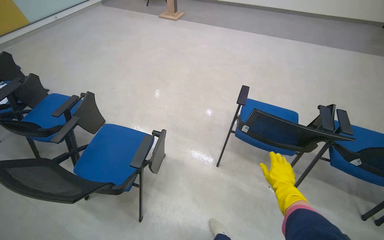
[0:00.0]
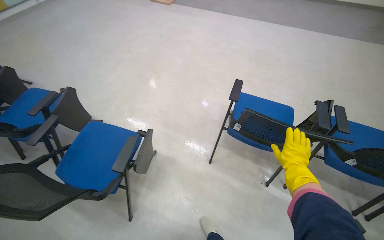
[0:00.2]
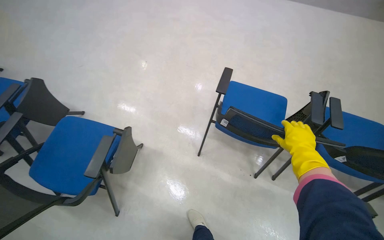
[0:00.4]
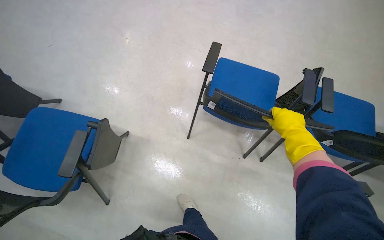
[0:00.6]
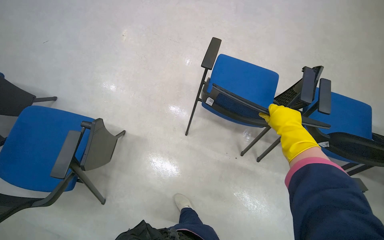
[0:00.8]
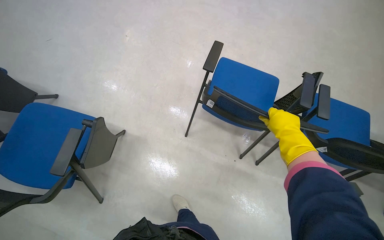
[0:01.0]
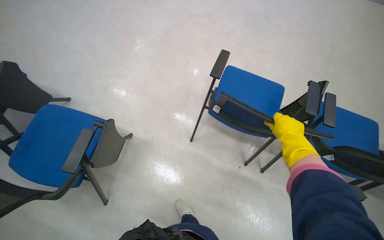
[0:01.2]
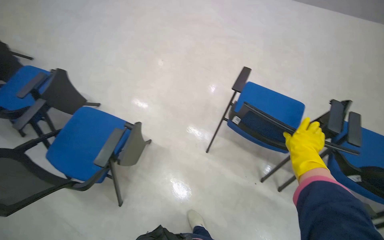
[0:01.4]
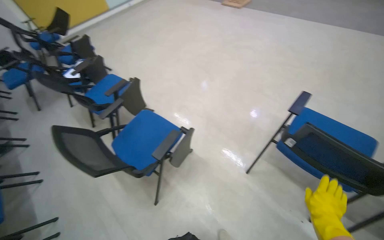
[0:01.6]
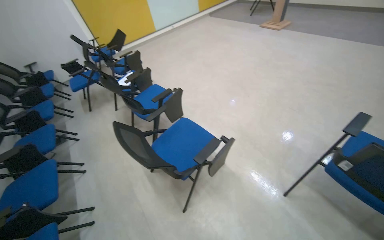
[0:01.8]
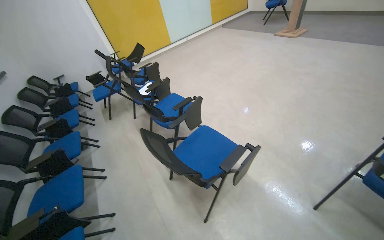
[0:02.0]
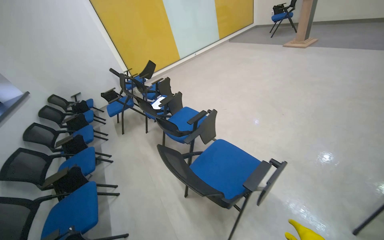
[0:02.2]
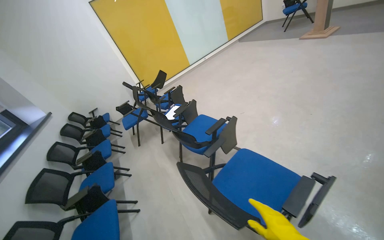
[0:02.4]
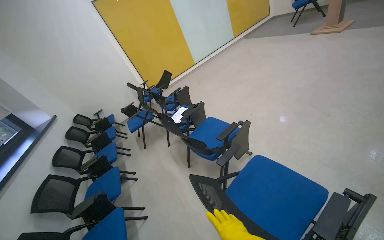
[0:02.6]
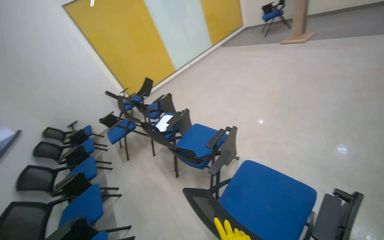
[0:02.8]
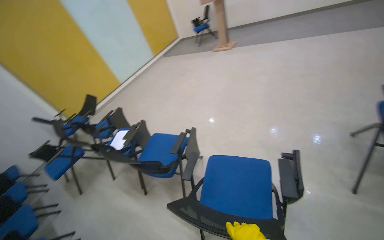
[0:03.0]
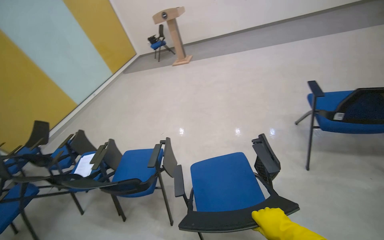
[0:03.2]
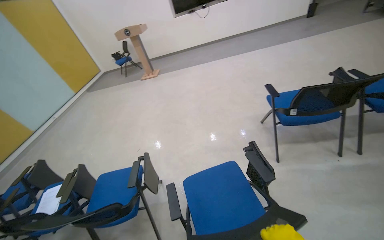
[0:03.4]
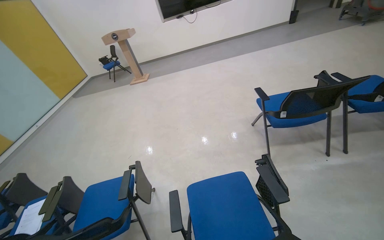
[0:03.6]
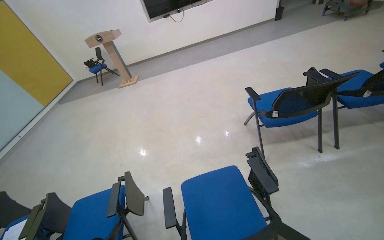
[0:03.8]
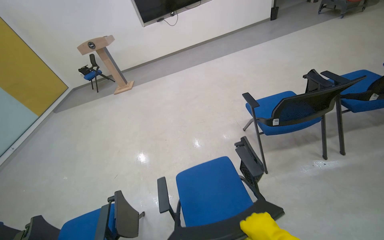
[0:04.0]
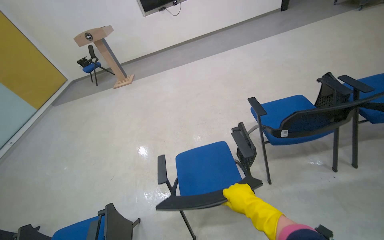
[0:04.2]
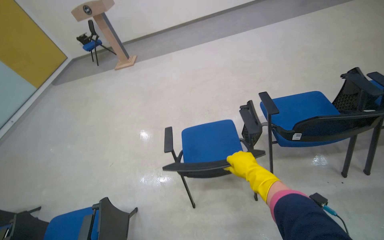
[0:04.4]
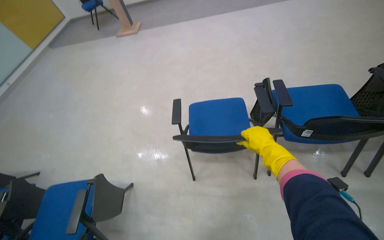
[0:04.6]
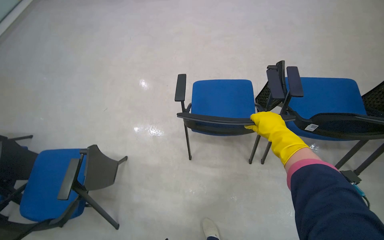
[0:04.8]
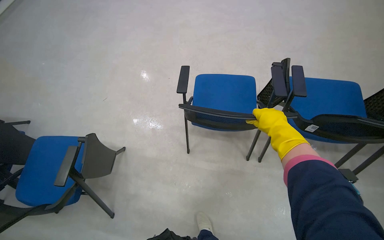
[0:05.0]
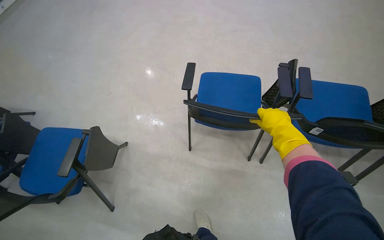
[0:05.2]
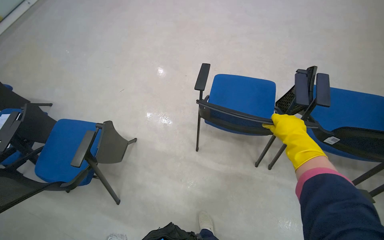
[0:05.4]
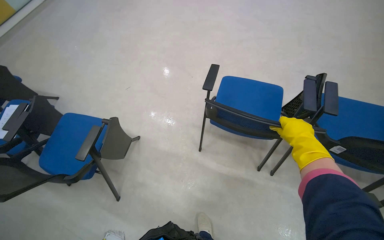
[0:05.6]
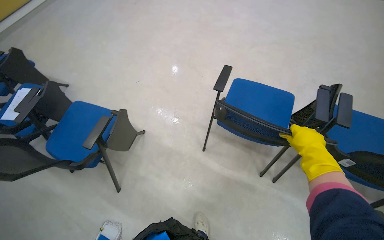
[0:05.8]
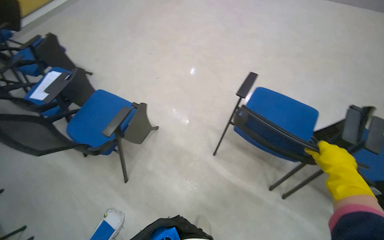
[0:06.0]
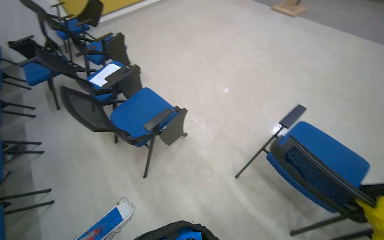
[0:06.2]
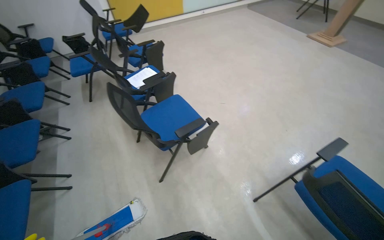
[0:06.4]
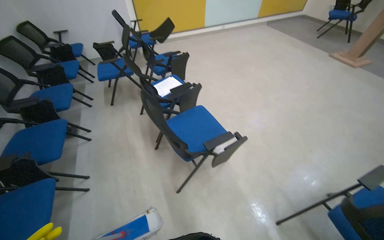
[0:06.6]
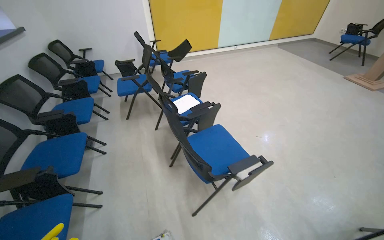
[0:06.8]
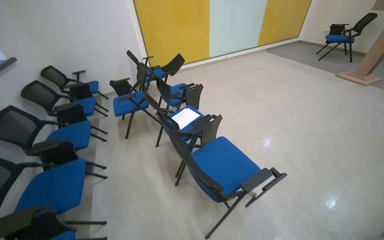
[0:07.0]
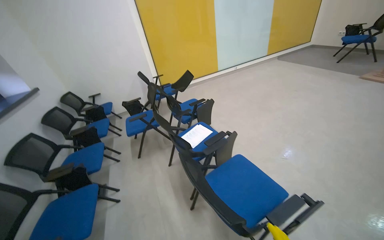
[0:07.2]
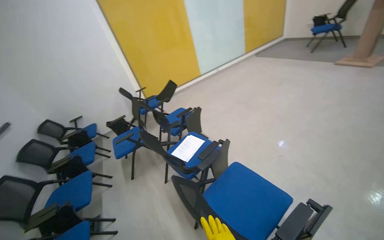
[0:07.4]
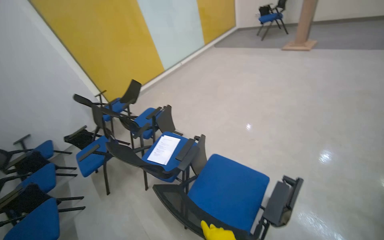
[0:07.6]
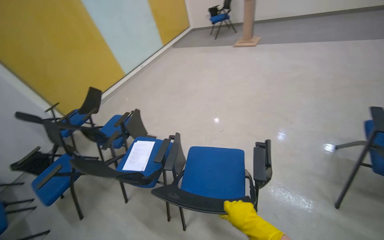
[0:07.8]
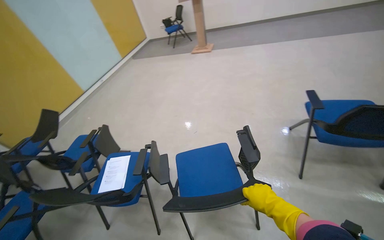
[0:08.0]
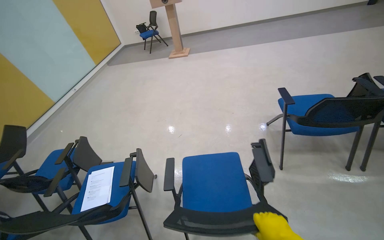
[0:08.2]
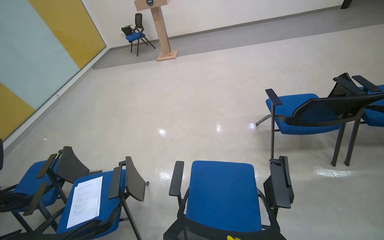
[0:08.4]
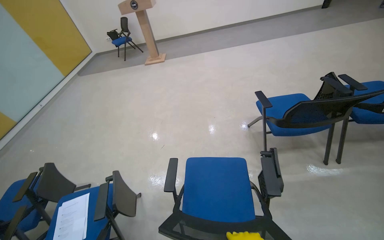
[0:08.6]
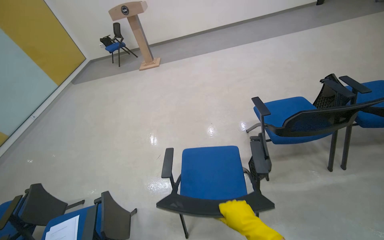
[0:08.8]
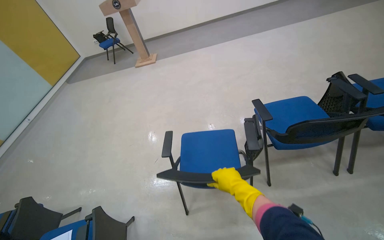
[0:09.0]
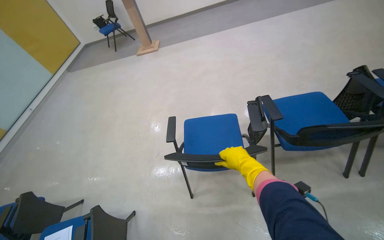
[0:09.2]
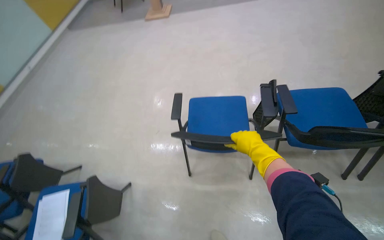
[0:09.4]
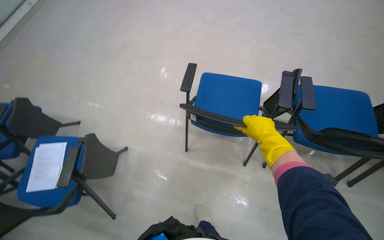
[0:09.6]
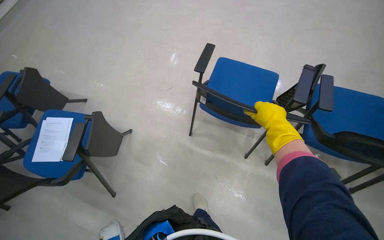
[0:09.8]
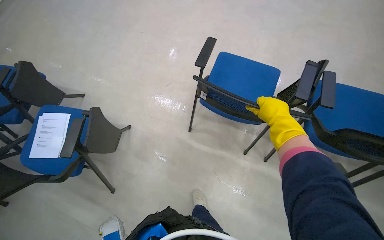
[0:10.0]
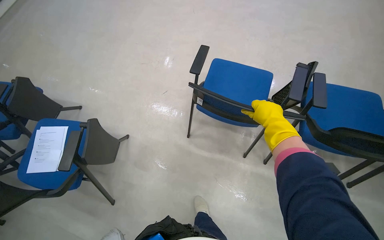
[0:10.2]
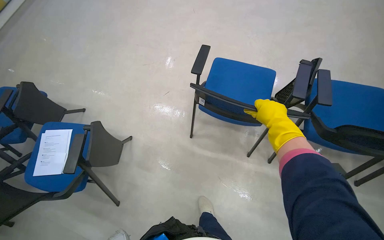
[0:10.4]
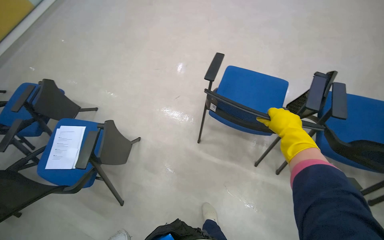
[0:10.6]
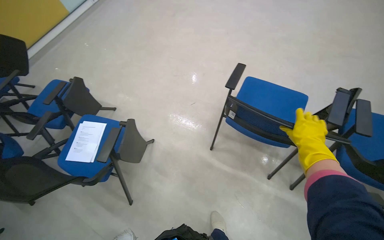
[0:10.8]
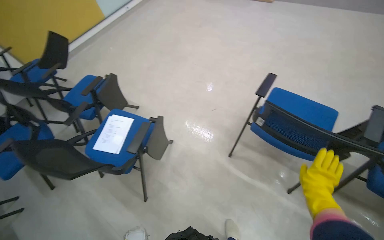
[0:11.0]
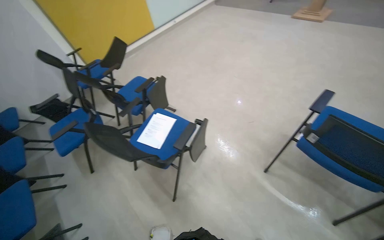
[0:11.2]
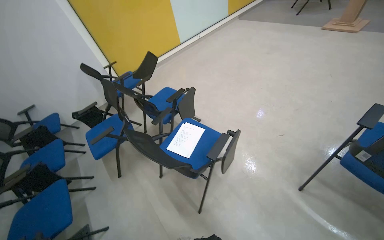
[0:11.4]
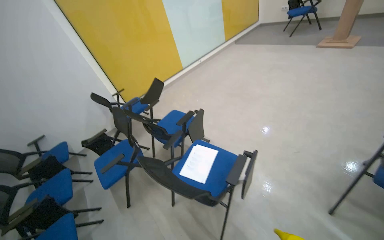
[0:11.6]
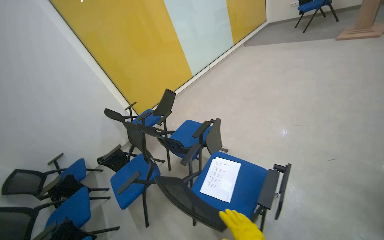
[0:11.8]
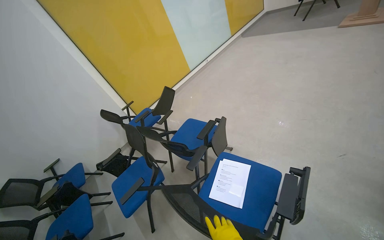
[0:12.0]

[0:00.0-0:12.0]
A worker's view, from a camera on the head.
Job: organizing items.
The whole recording: Moving chairs. The worker moves chairs to clear the floor for cleaning.
0:00.0 to 0:01.6: The head turns to the left by roughly 20 degrees.
0:01.6 to 0:03.0: The wearer moves about 50 cm. The wearer looks approximately 20 degrees further upward.
0:03.0 to 0:04.4: The wearer moves some 40 cm. The wearer's head swings about 30 degrees to the right.
0:04.4 to 0:06.0: The view tips downward by approximately 20 degrees. The scene turns some 40 degrees clockwise in the picture.
0:06.0 to 0:07.6: The head travels roughly 70 cm. The camera pitches upward, by roughly 25 degrees.
0:07.6 to 0:09.0: The head turns to the right by approximately 50 degrees.
0:09.0 to 0:10.4: The wearer looks some 25 degrees further downward.
0:10.4 to 0:12.0: The wearer moves roughly 70 cm. The head rotates roughly 30 degrees to the left. The camera pitches upward, by some 25 degrees.

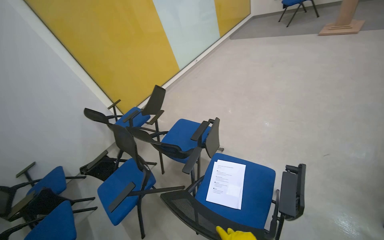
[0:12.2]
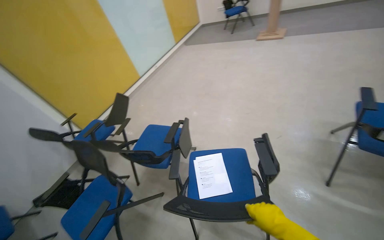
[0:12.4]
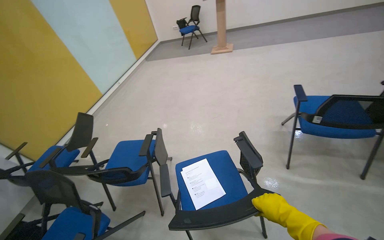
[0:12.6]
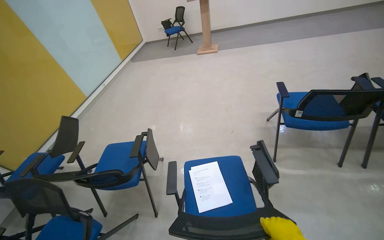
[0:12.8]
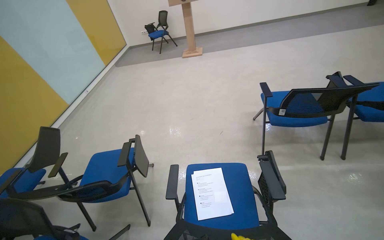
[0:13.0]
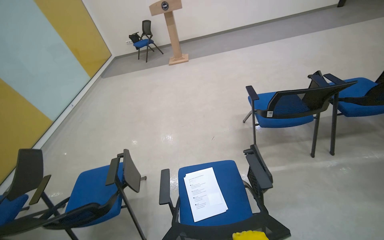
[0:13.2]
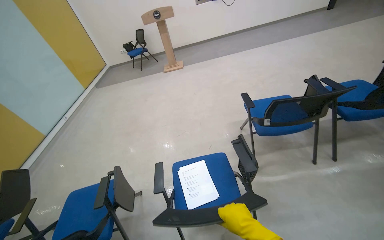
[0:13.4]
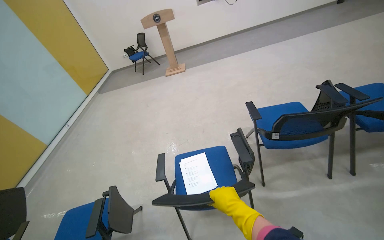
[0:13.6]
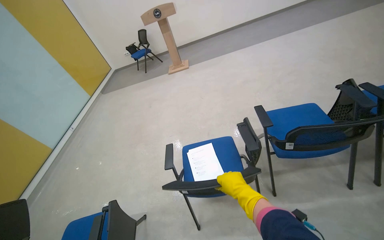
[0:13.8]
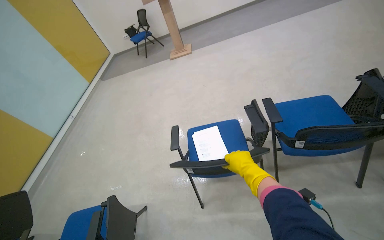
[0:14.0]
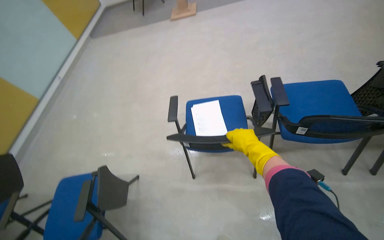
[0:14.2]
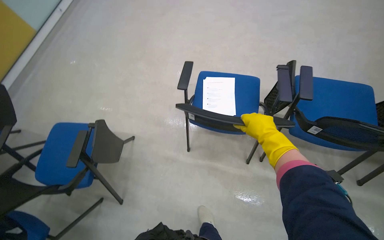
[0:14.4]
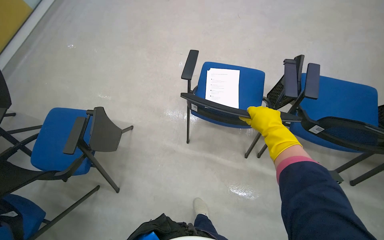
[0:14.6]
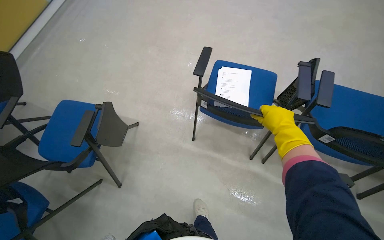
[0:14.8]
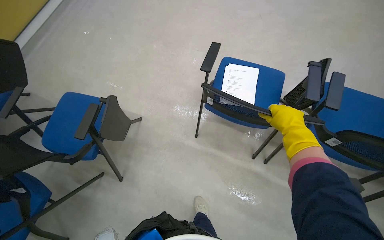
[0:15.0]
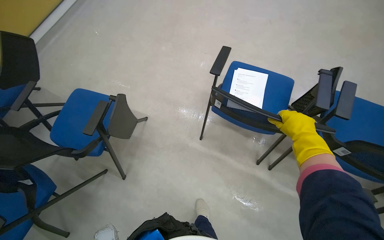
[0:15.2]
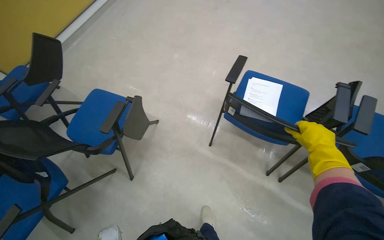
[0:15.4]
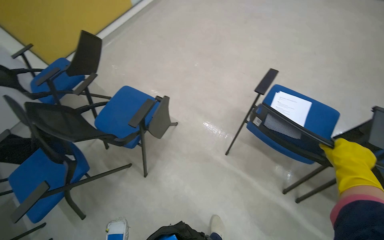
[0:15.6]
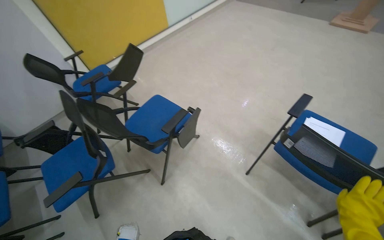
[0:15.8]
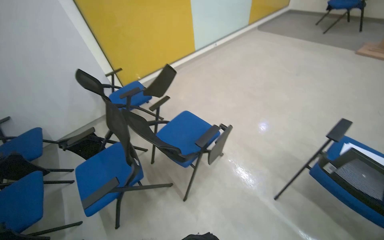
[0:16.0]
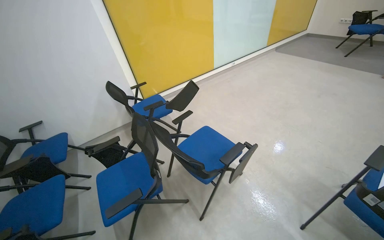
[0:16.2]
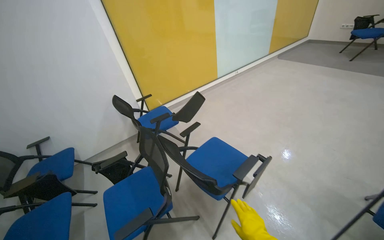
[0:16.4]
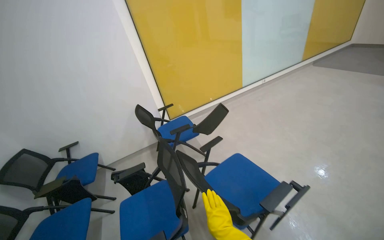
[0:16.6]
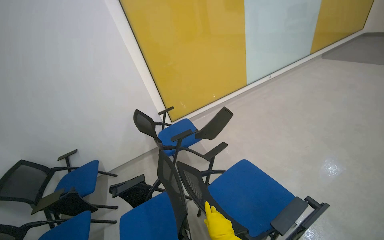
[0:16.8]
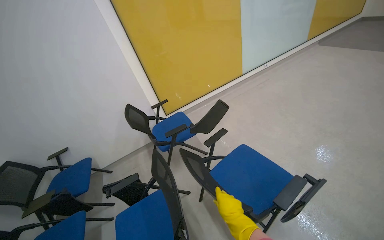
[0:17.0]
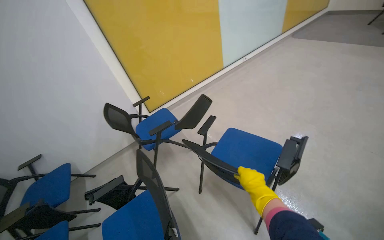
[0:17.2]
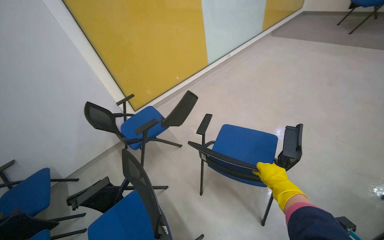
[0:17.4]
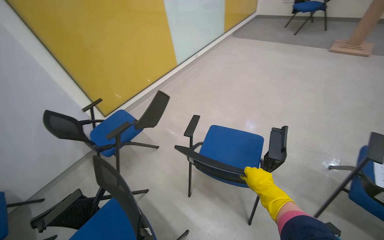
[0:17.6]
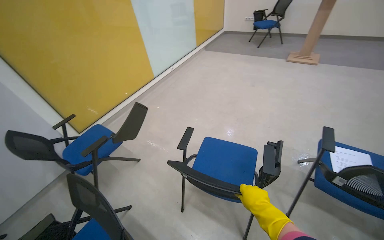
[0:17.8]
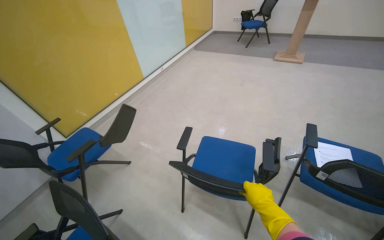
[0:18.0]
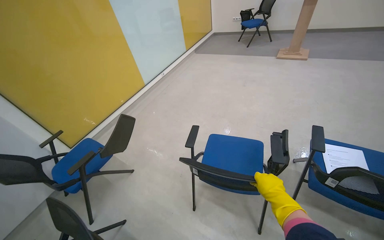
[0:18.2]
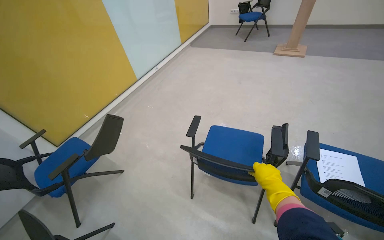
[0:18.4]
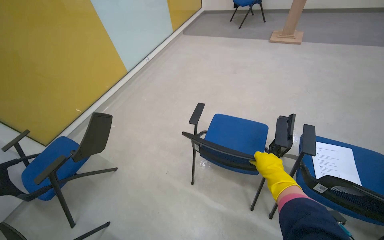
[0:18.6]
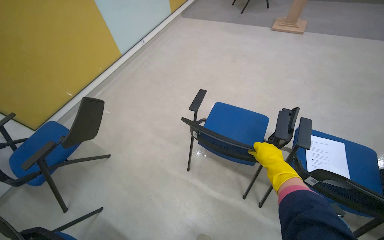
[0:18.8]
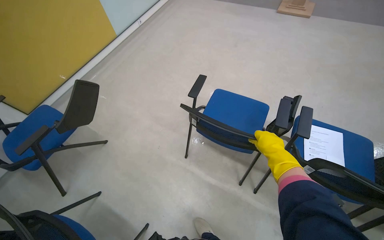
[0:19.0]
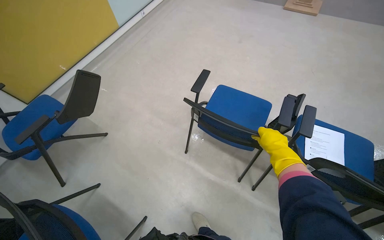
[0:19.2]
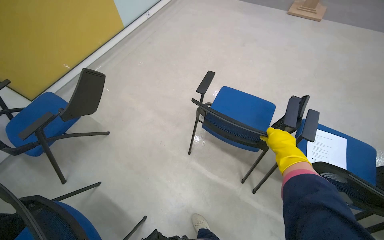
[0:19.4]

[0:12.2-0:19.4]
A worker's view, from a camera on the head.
Job: organizing items.
The whole recording: Moving chairs. The worker moves chairs to clear the floor for cleaning.
0:12.2 to 0:13.6: The wearer looks roughly 45 degrees further to the right.
0:13.6 to 0:15.0: The wearer looks some 35 degrees further downward. The scene turns approximately 25 degrees clockwise in the picture.
0:15.0 to 0:16.6: The wearer moves about 60 cm. The wearer's head swings about 40 degrees to the left. The view tilts roughly 30 degrees upward.
0:16.6 to 0:18.0: The wearer looks some 40 degrees further to the right.
0:18.0 to 0:19.4: The camera pitches downward, by about 15 degrees. The right hand is displaced up the picture by approximately 25 cm.
